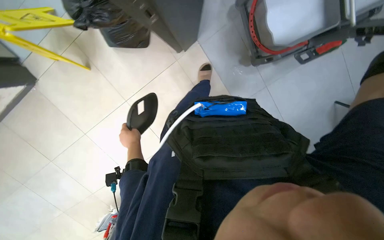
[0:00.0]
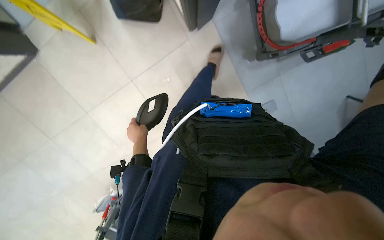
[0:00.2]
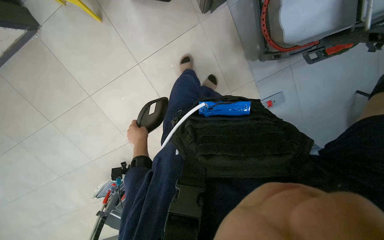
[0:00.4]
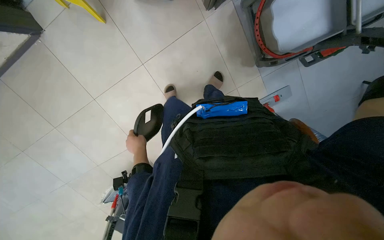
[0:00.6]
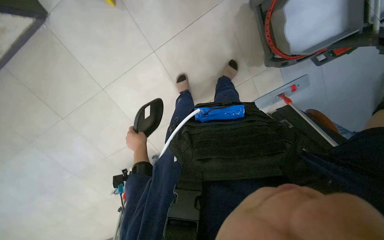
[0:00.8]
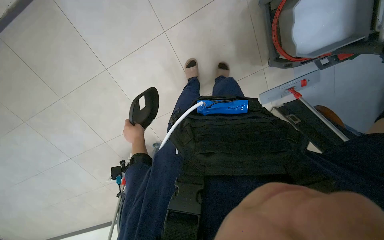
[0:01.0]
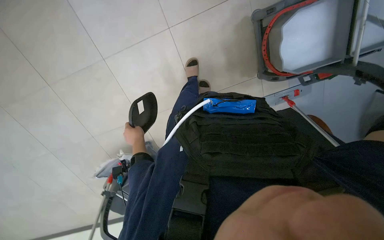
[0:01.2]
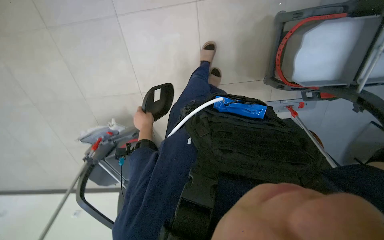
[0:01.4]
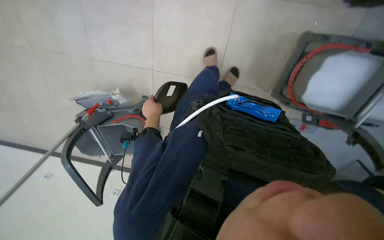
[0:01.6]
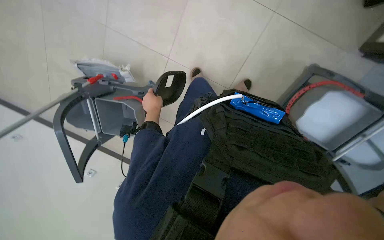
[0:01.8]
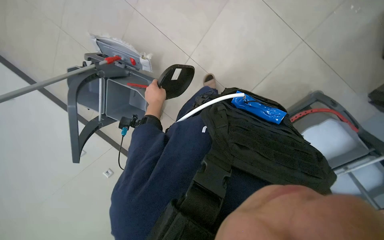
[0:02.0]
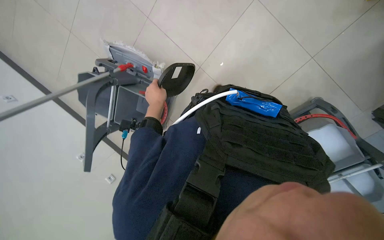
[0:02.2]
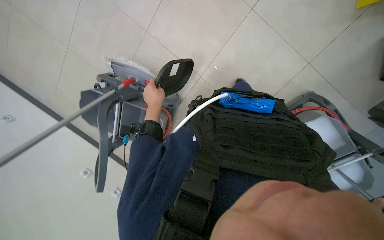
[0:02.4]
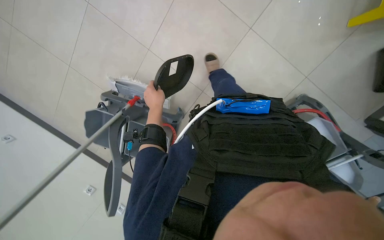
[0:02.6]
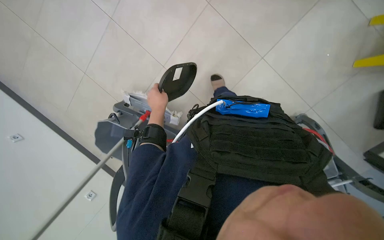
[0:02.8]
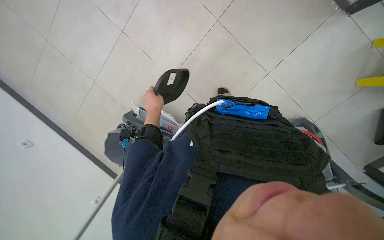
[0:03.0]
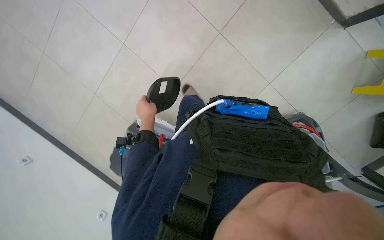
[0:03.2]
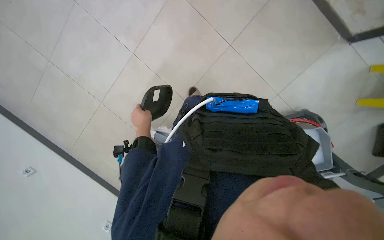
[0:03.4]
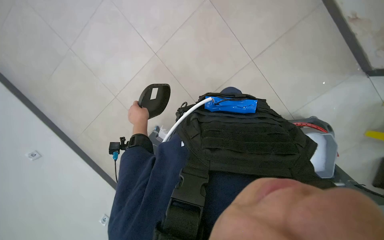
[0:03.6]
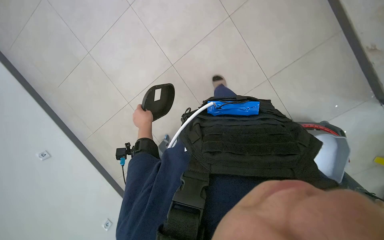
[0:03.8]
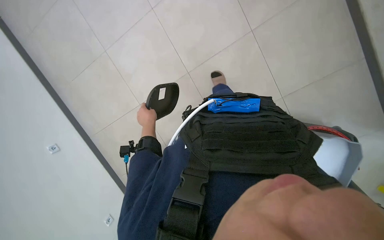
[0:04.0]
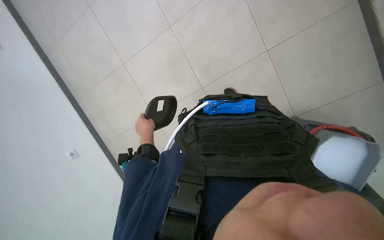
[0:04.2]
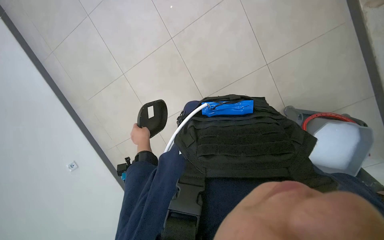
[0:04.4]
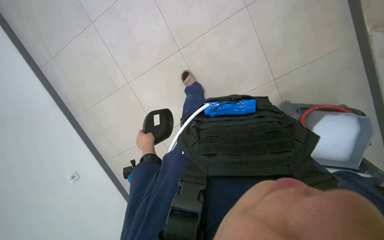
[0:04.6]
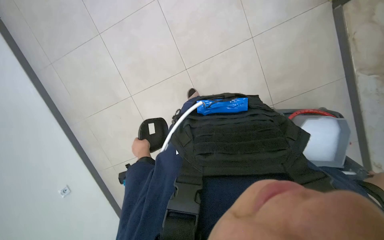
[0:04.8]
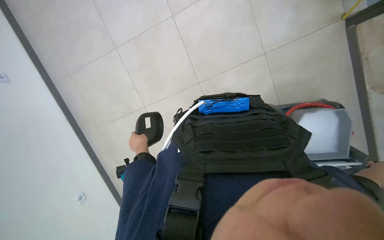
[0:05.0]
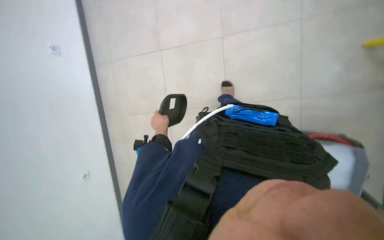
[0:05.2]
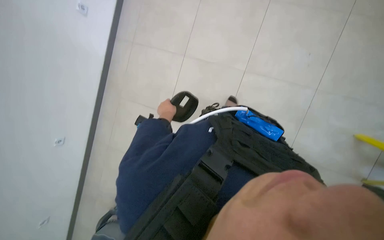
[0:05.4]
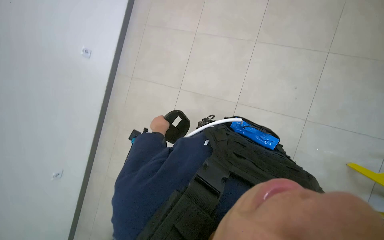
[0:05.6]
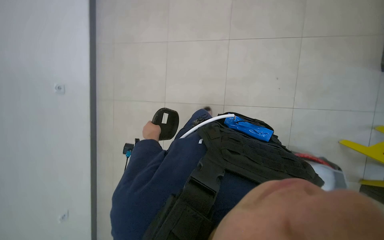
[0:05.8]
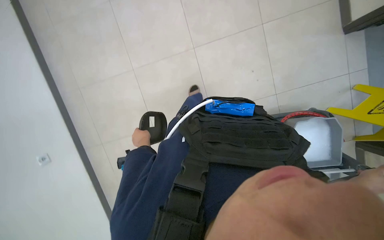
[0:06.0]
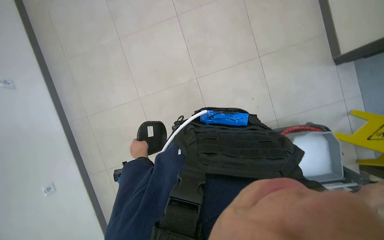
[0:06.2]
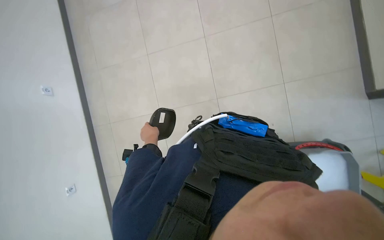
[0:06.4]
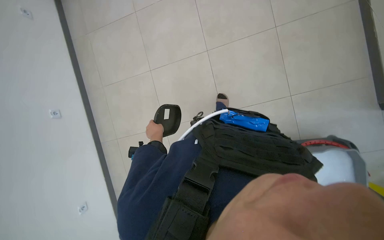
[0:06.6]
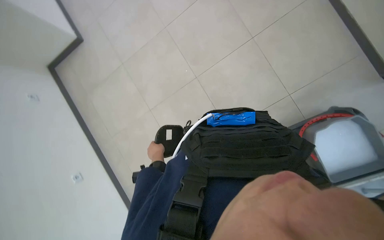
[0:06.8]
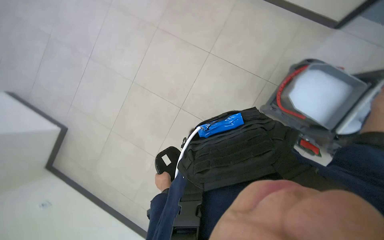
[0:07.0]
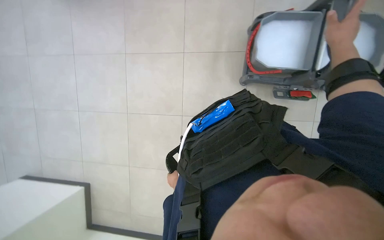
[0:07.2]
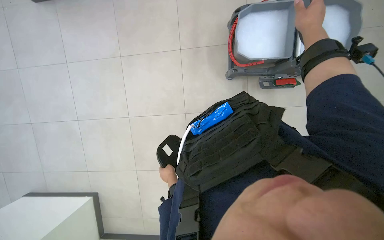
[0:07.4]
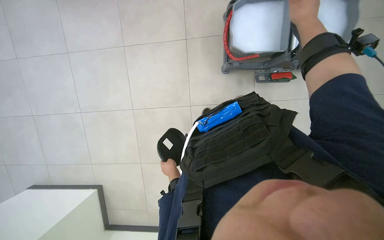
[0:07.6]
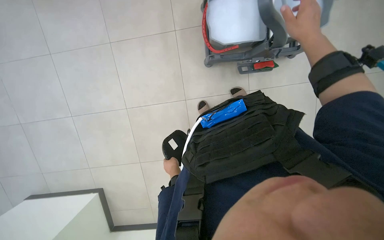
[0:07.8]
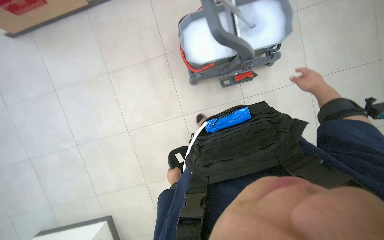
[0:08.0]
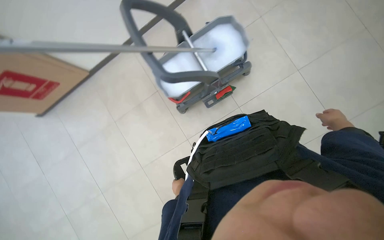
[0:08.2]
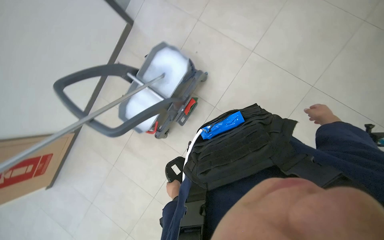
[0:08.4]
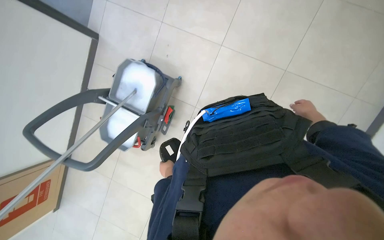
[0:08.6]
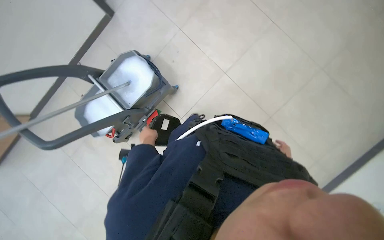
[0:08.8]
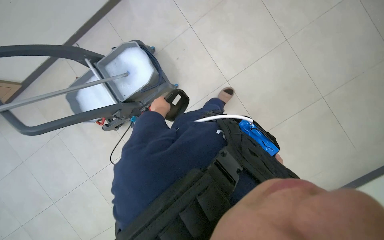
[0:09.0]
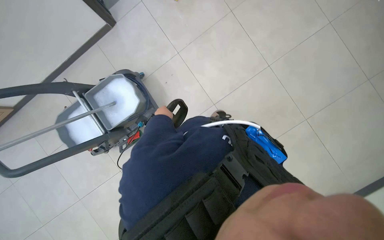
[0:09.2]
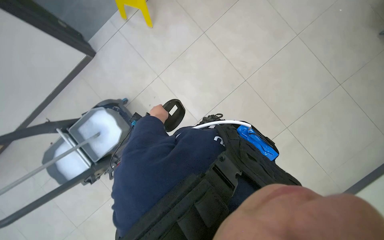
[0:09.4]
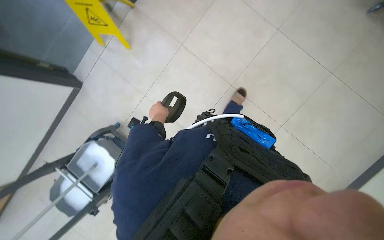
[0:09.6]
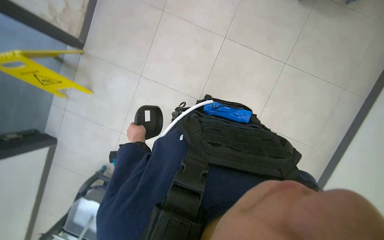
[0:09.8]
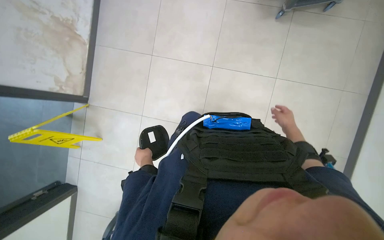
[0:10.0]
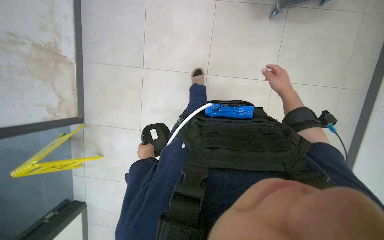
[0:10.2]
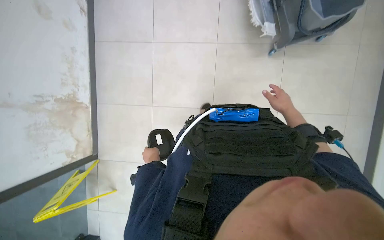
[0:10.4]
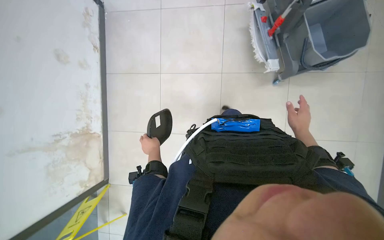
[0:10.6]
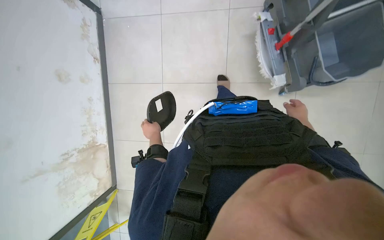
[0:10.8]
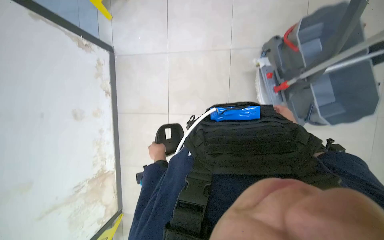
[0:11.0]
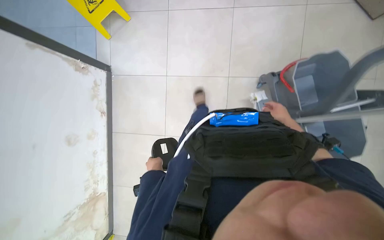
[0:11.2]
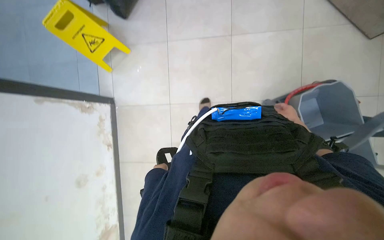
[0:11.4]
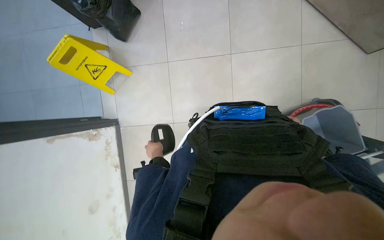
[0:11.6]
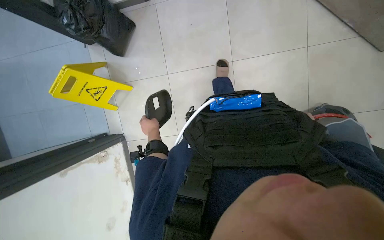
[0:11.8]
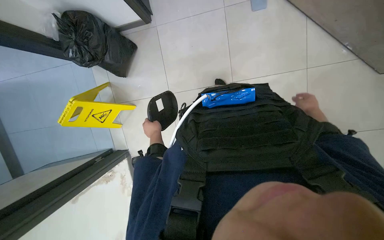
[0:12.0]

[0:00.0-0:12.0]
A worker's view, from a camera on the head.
Job: preparing cleaning supplies.
The whole recording: Organizing trash and filling mop bucket. The worker organizes the trash and fills the mop bucket with water.
0:00.0 to 0:01.6: The scene rotates clockwise by about 35 degrees.
0:04.4 to 0:06.0: The camera pitches upward, by approximately 15 degrees.
0:06.0 to 0:07.6: Everything in view rotates some 45 degrees counterclockwise.
0:09.0 to 0:10.4: The wearer looks about 40 degrees further upward. Everything in view rotates about 75 degrees counterclockwise.
0:10.4 to 0:12.0: The head travels approximately 1.5 m.

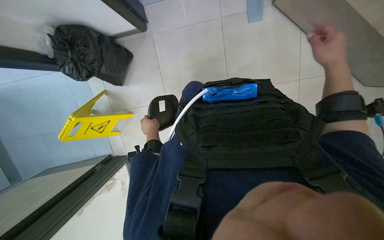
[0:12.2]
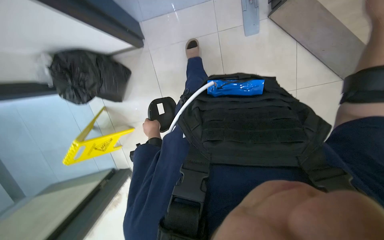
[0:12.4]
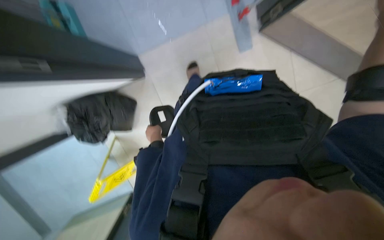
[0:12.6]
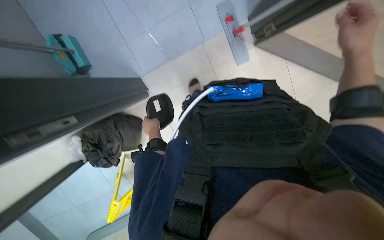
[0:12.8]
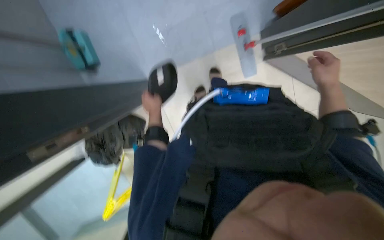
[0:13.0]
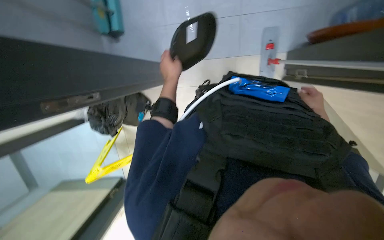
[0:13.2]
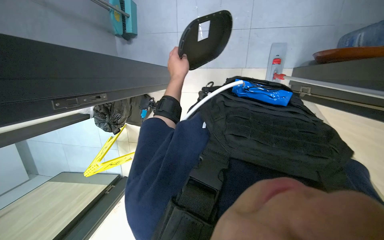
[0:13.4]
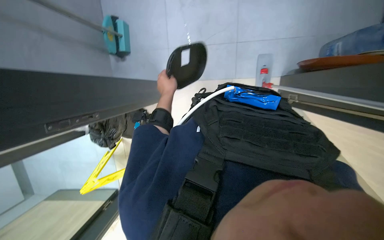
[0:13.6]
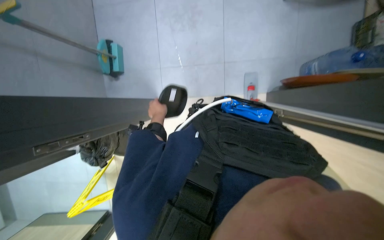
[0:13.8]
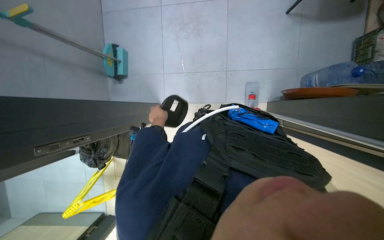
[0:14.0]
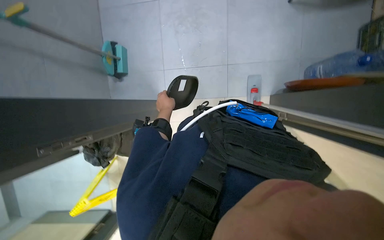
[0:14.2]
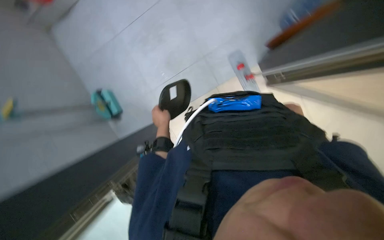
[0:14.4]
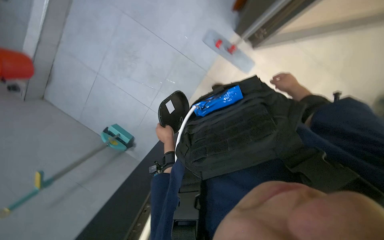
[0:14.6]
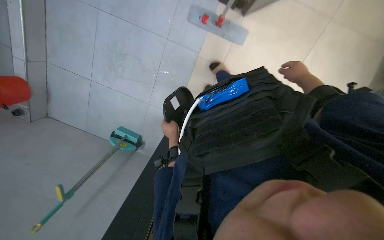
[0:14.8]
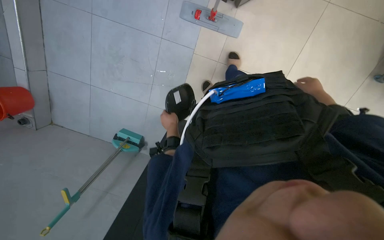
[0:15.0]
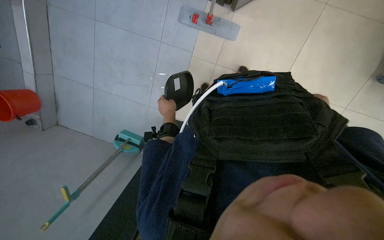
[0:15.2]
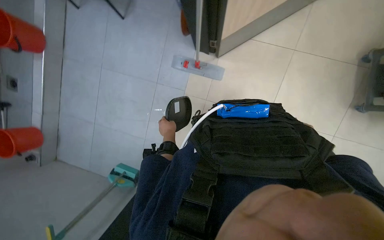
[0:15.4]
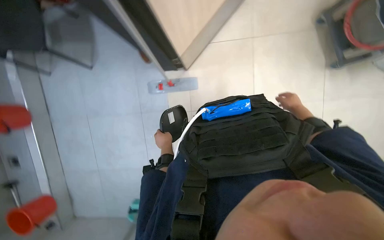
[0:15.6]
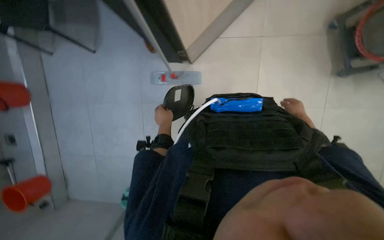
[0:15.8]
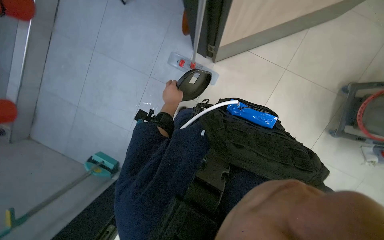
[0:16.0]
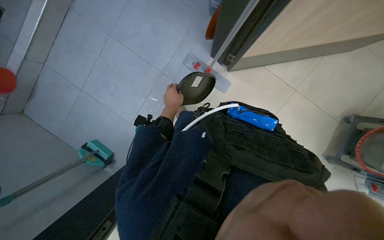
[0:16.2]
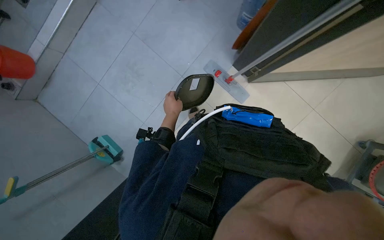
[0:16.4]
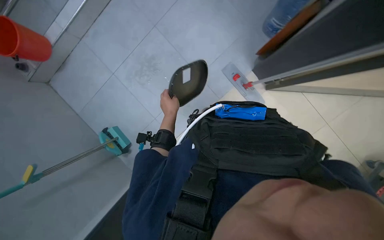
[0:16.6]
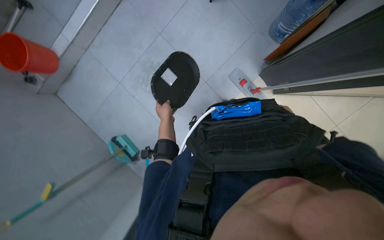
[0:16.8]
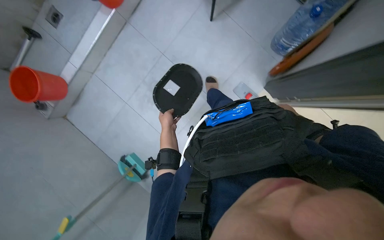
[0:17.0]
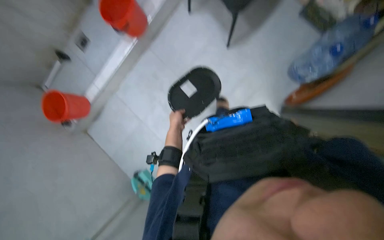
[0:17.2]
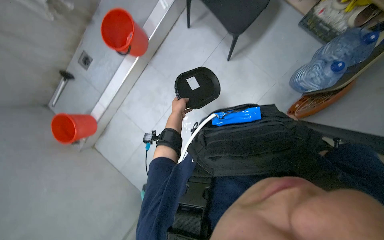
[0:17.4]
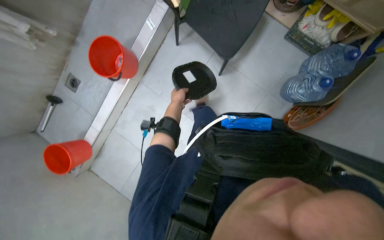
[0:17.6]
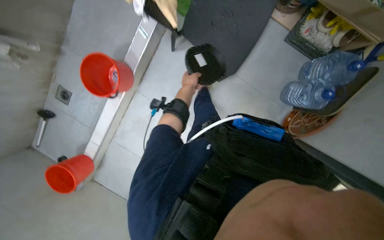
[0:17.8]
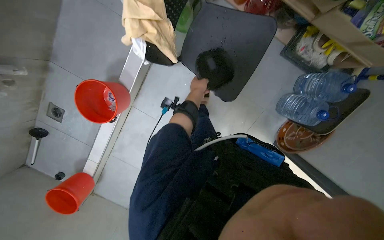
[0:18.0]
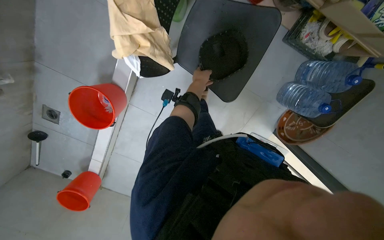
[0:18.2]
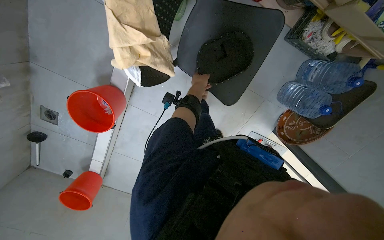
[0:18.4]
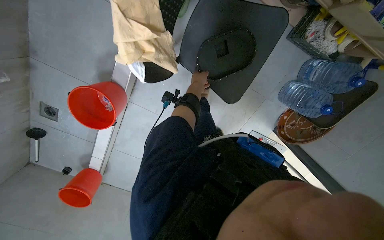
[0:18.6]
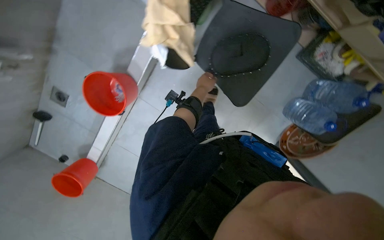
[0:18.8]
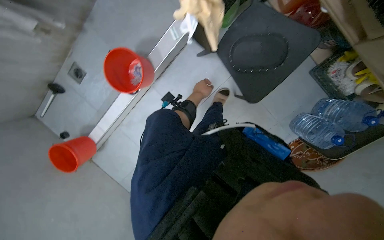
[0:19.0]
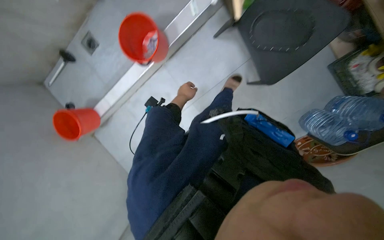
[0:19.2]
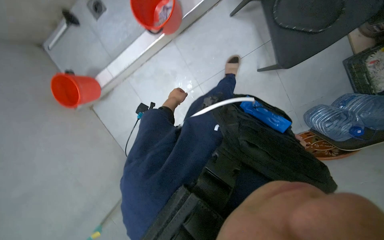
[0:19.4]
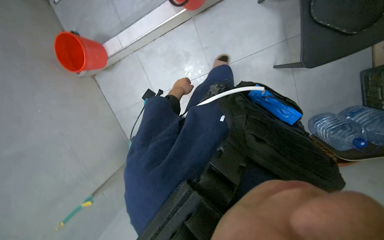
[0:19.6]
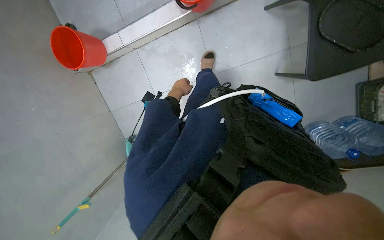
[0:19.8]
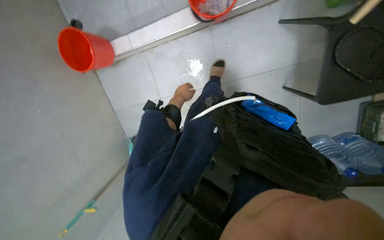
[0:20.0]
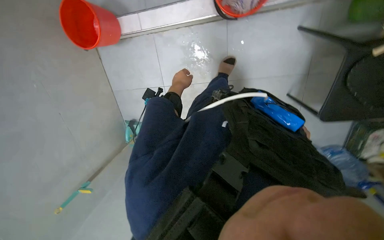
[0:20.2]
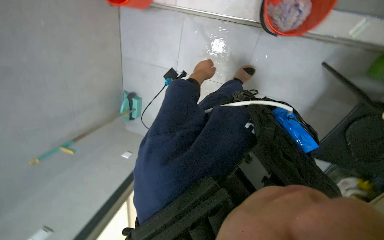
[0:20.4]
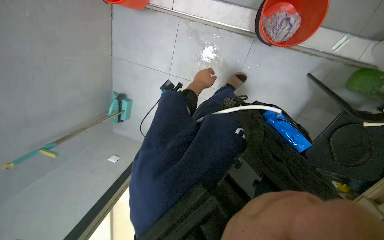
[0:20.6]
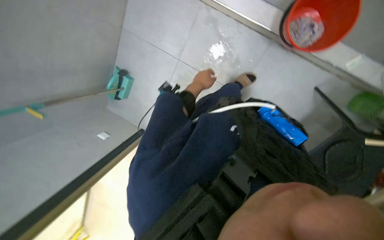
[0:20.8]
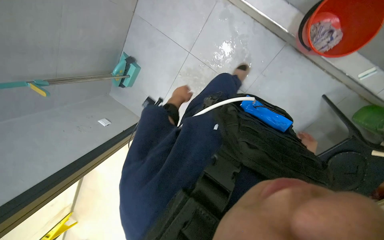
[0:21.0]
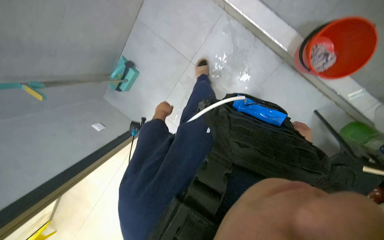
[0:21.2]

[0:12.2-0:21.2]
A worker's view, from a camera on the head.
Job: preparing cleaning supplies.
The whole recording: Organizing trash and filling mop bucket. The worker organizes the trash and fills the mop bucket with water.
0:12.2 to 0:13.8: The camera travels roughly 50 cm. The view tips upward by about 15 degrees.
0:13.8 to 0:15.2: The camera is aimed some 15 degrees further to the left. The scene turns roughly 60 degrees counterclockwise in the picture.
0:15.2 to 0:16.6: The camera pitches upward, by roughly 15 degrees.
0:16.6 to 0:18.2: The wearer moves roughly 1 m.
0:18.2 to 0:19.8: The camera travels roughly 50 cm. The scene turns about 45 degrees clockwise in the picture.
0:19.8 to 0:21.2: The scene turns some 50 degrees clockwise in the picture.
